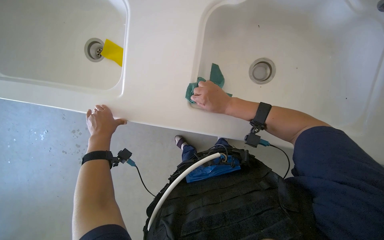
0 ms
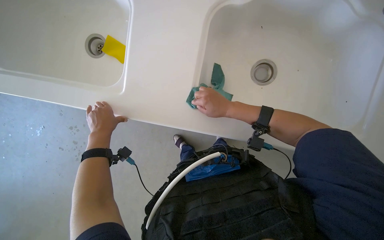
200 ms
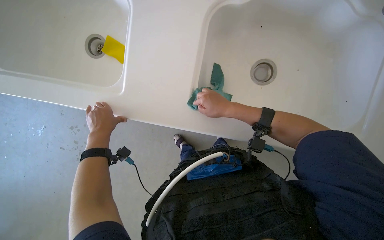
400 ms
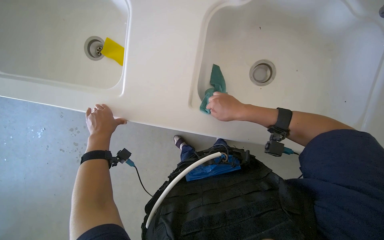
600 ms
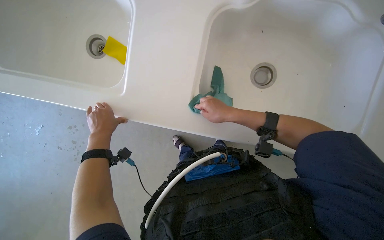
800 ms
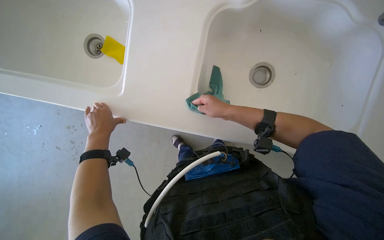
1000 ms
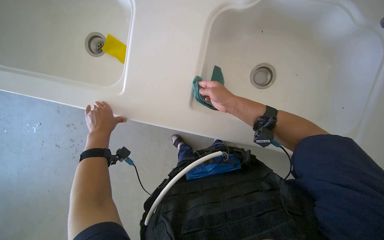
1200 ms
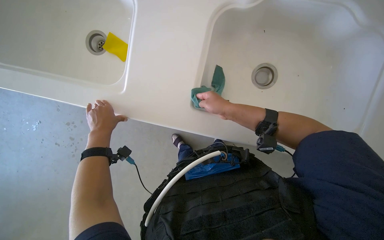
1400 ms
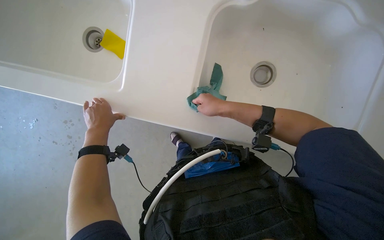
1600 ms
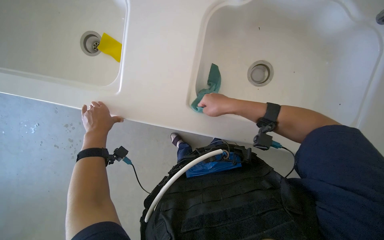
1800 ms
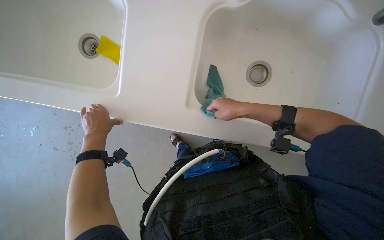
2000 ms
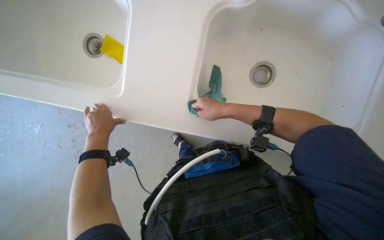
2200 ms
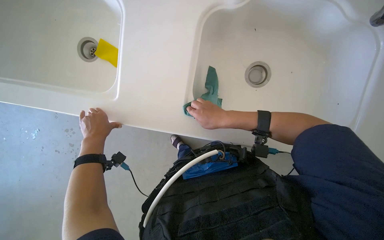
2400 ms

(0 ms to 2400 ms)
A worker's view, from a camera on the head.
Job: cleaning kitchen.
The whole recording: Wiping kitchen counter and sinks. The worker wipes the kitchen counter and around the sinks with a cloth.
0 ms - 2400 ms: The hands stay close to where they were, moving slightly.

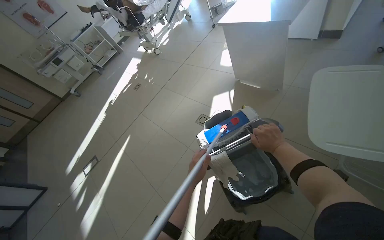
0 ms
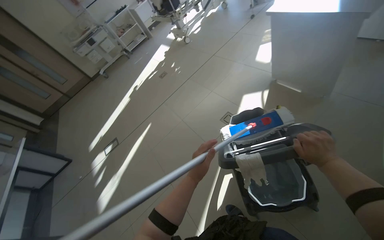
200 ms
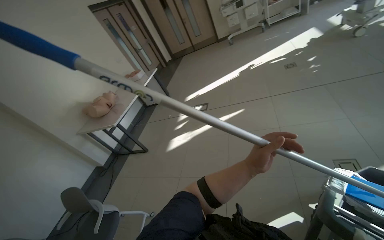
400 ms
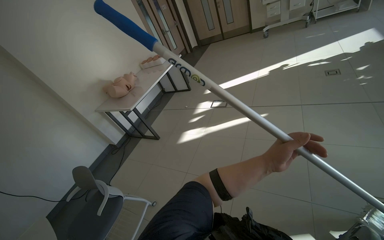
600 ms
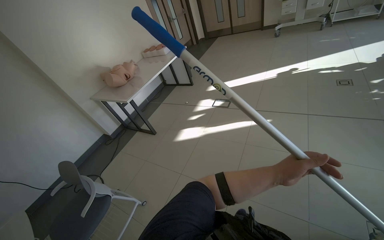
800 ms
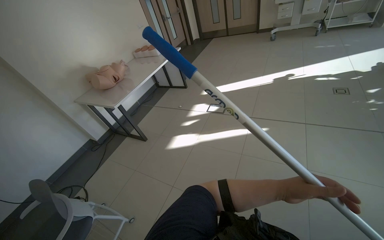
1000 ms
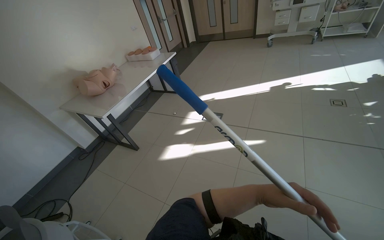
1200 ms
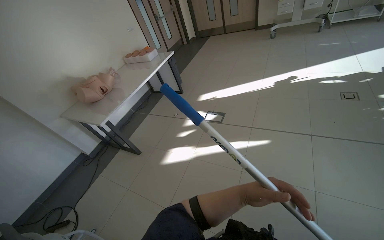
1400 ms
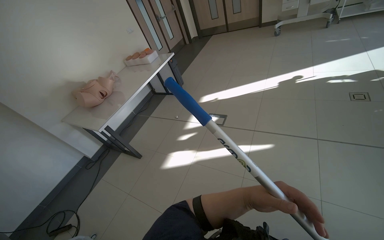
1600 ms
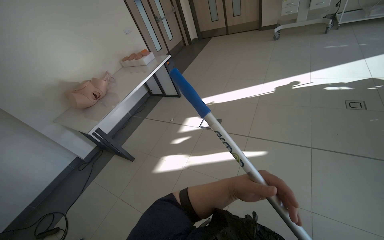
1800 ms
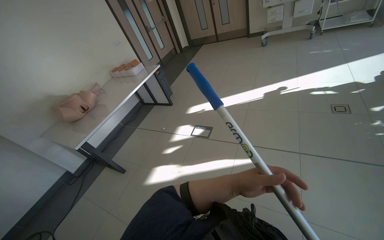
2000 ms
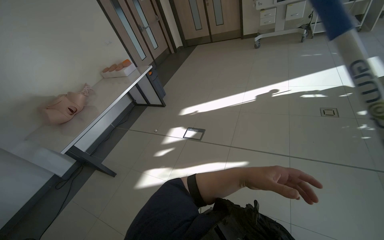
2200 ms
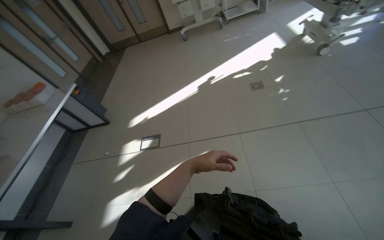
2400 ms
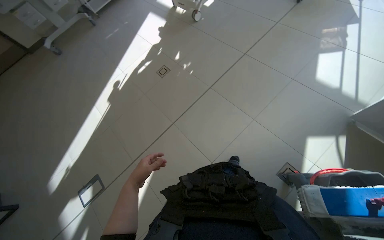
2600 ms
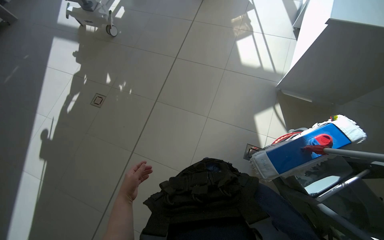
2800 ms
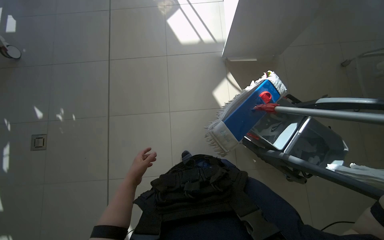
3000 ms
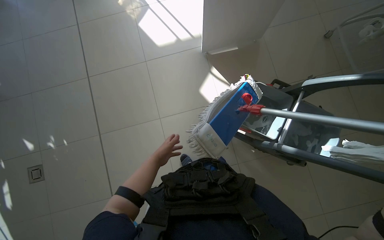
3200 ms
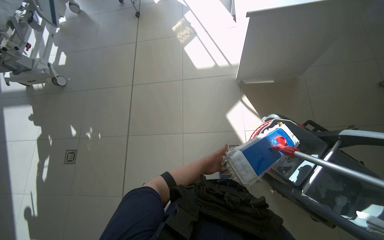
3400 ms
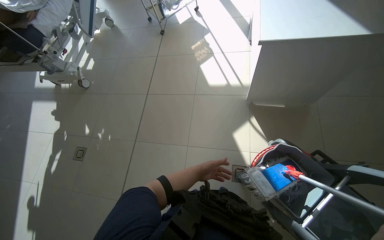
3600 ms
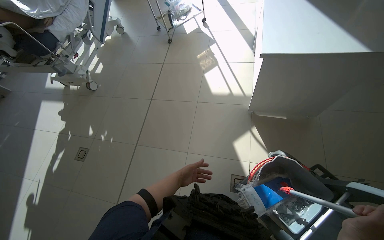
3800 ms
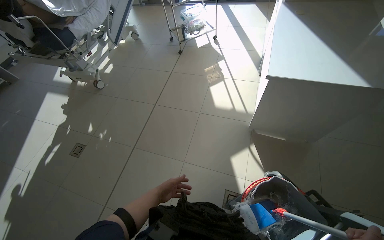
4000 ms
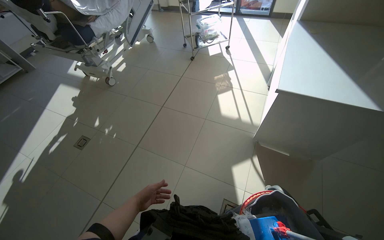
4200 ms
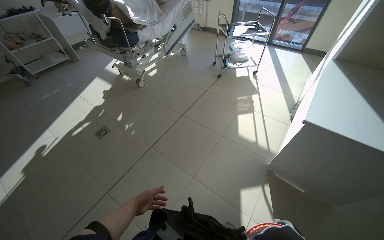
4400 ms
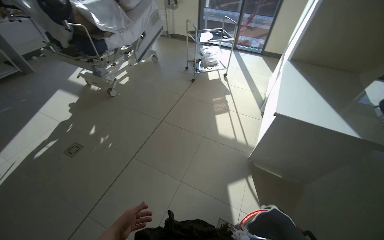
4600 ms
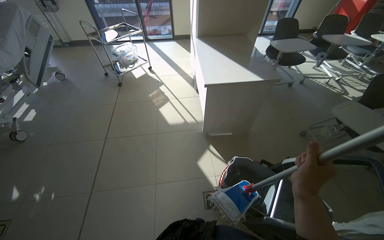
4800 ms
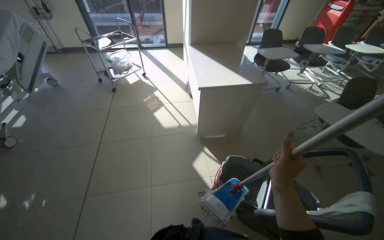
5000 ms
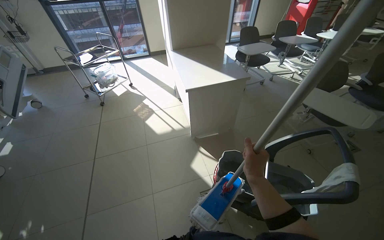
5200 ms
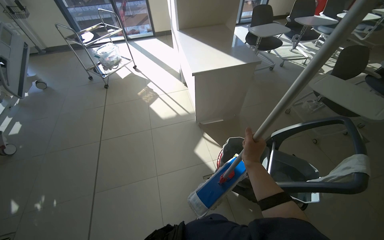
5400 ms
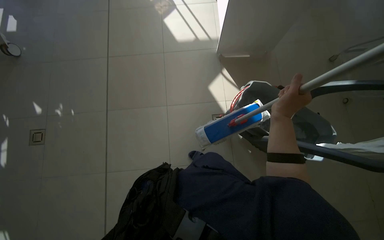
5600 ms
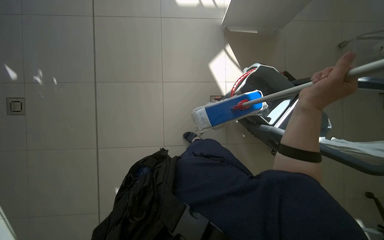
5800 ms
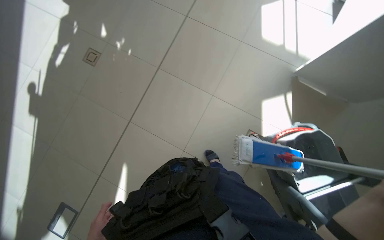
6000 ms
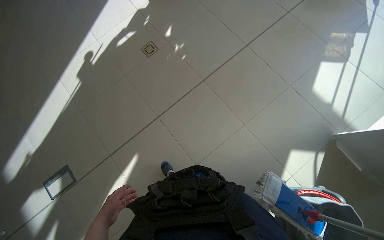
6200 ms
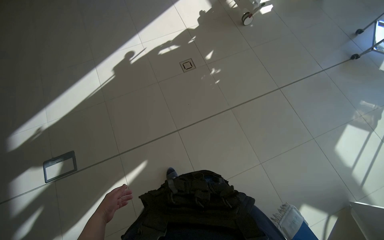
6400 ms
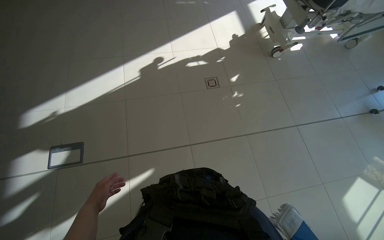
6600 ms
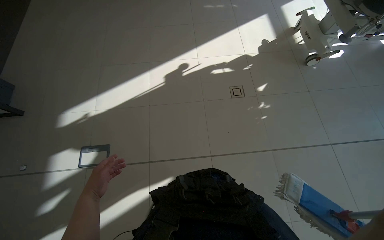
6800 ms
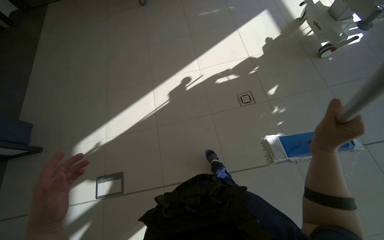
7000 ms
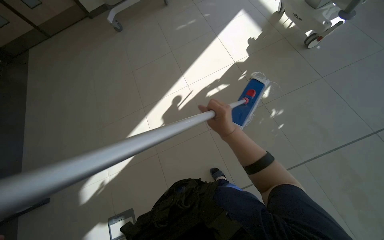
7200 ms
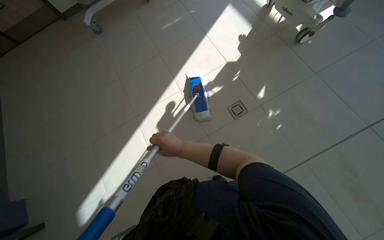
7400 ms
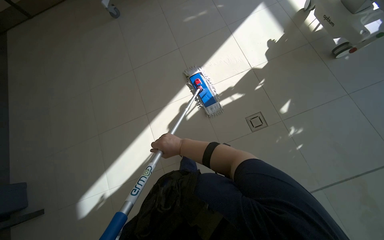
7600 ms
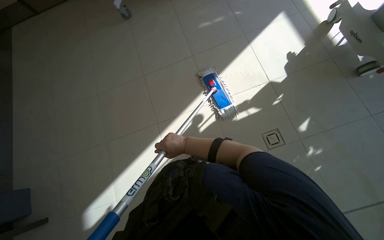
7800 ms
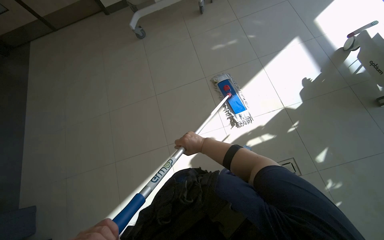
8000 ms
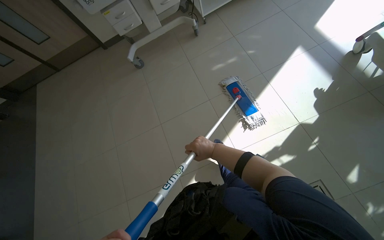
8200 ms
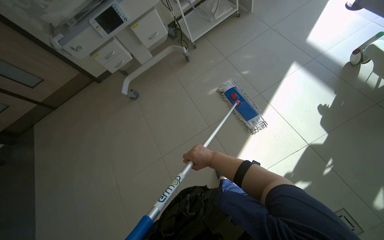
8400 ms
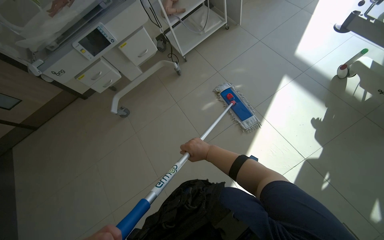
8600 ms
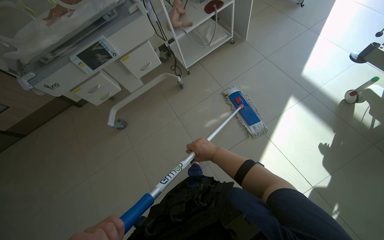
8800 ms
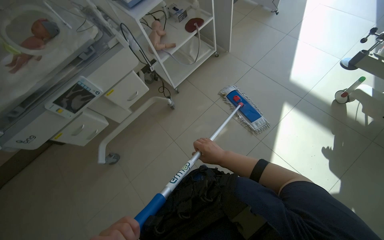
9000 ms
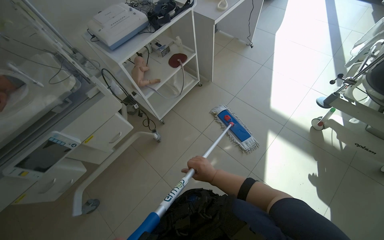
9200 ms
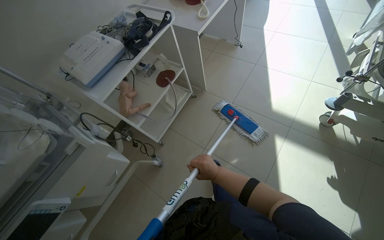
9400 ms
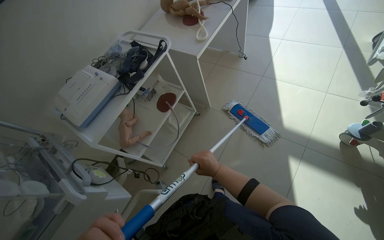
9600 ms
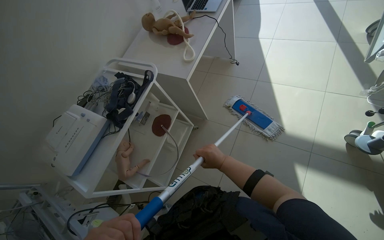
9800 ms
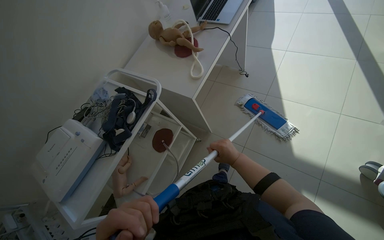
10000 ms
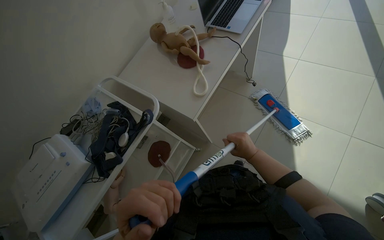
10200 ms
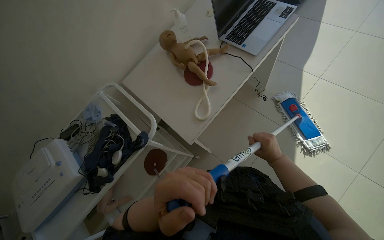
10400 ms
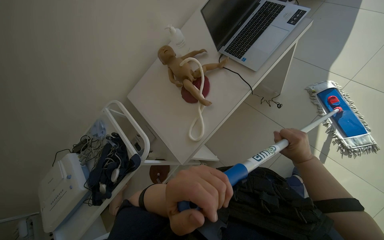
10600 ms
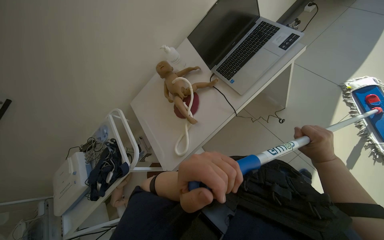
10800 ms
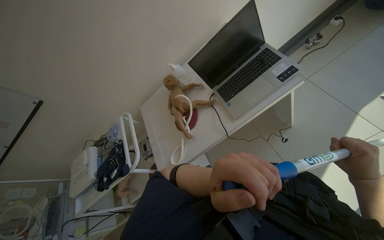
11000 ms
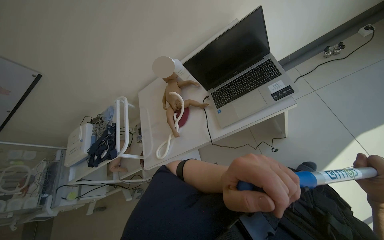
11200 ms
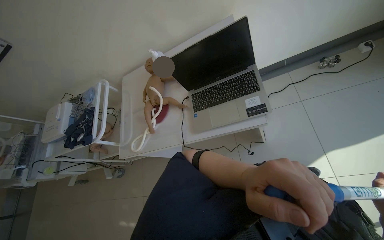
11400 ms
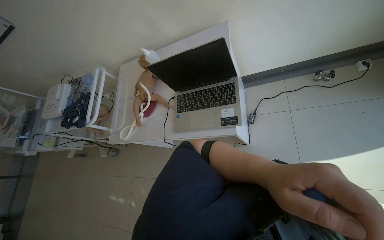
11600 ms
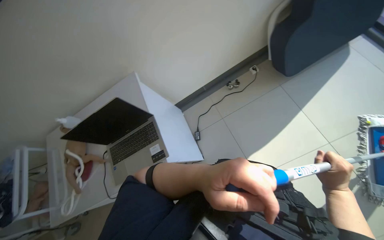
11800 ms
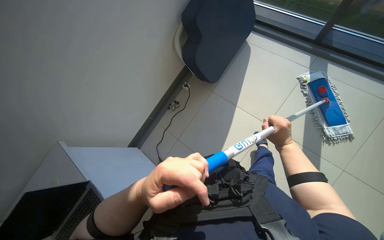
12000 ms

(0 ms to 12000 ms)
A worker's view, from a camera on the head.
Job: mopping floor.
The whole recording: Mopping the room floor. The worker mops the tiled floor in the room, moving around furniture and equipment.
0 ms - 1600 ms: The camera travels roughly 1 m. The wearer's head swings some 70 degrees to the left. The view tilts about 20 degrees downward.
1600 ms - 3000 ms: The head travels roughly 60 cm. The wearer looks roughly 120 degrees further to the right.
3000 ms - 4400 ms: The head rotates roughly 40 degrees to the left. The view tips upward by roughly 25 degrees.
4400 ms - 6000 ms: The view pans to the right by roughly 30 degrees. The view tips downward by some 35 degrees.
6000 ms - 7600 ms: The wearer moves approximately 1 m. The head turns to the left by some 40 degrees.
7600 ms - 9000 ms: The head travels roughly 1.5 m. The view tilts roughly 15 degrees upward.
9000 ms - 10400 ms: The camera travels some 1 m.
10400 ms - 12000 ms: The camera is carried approximately 1.5 m. The view tips downward by approximately 15 degrees.

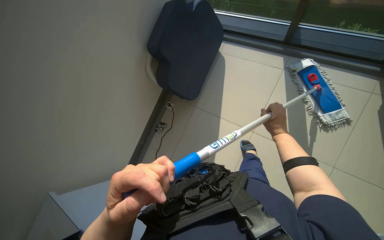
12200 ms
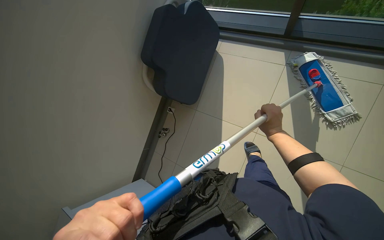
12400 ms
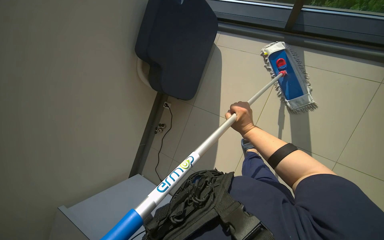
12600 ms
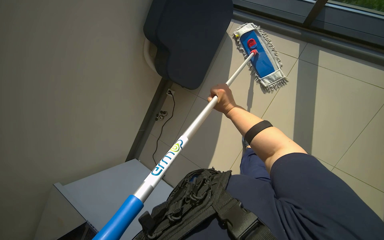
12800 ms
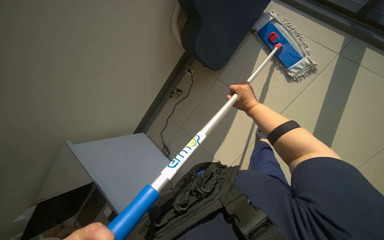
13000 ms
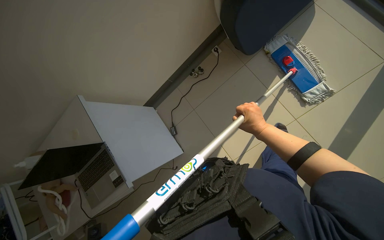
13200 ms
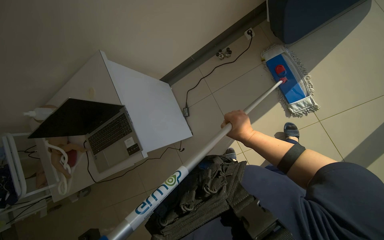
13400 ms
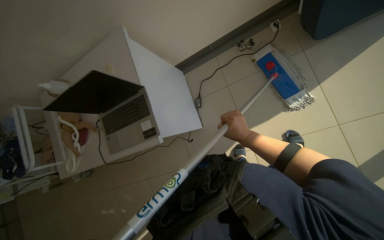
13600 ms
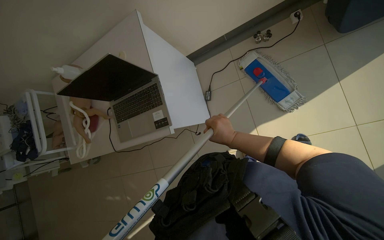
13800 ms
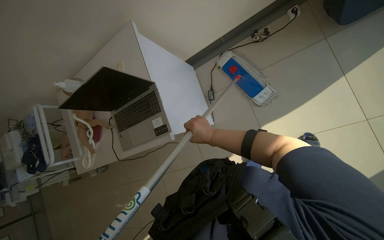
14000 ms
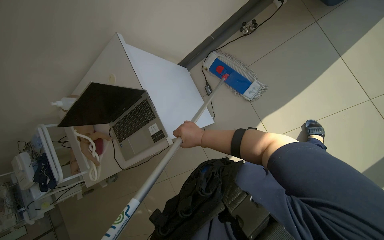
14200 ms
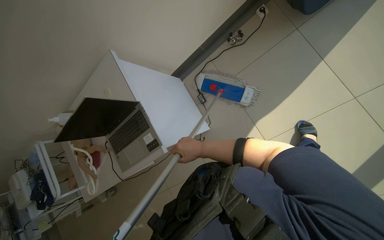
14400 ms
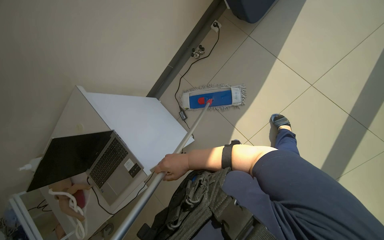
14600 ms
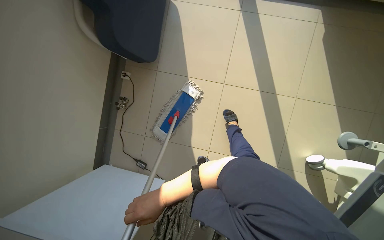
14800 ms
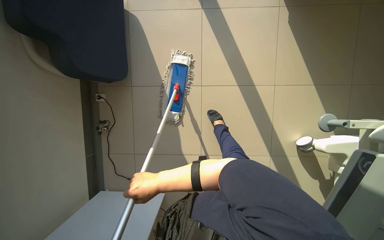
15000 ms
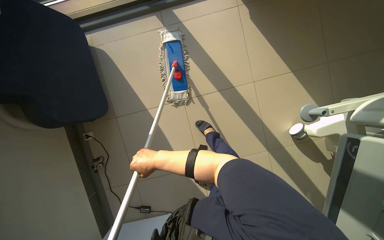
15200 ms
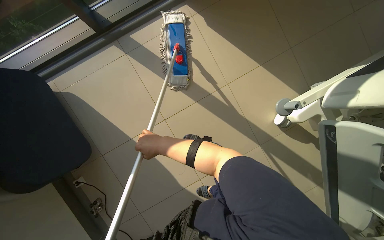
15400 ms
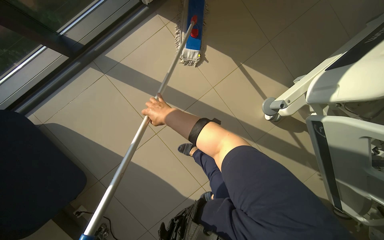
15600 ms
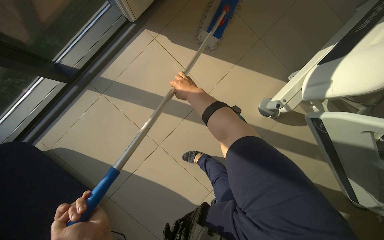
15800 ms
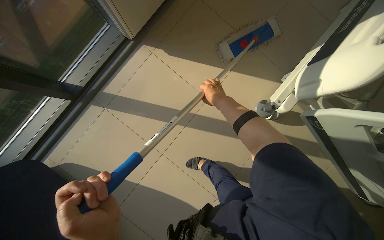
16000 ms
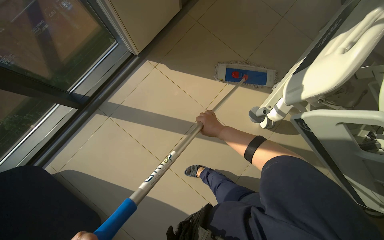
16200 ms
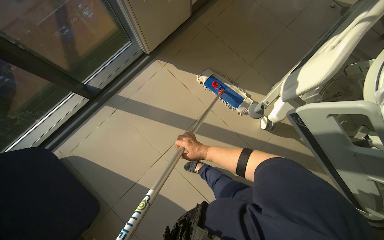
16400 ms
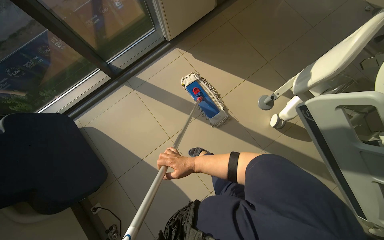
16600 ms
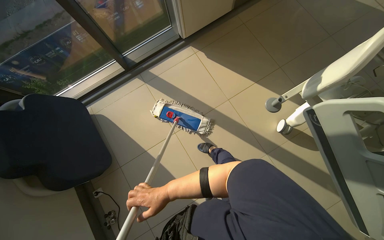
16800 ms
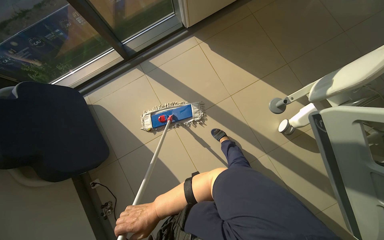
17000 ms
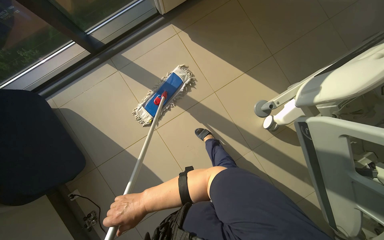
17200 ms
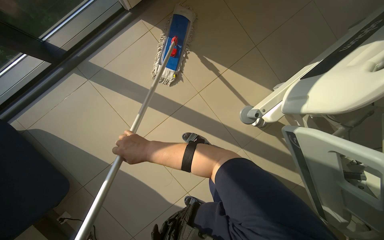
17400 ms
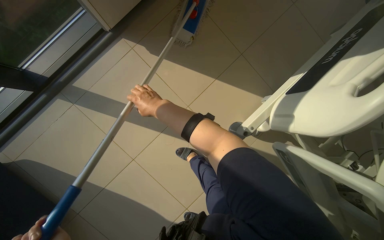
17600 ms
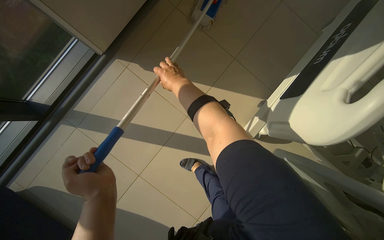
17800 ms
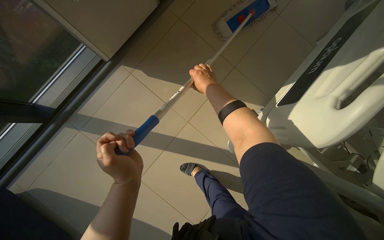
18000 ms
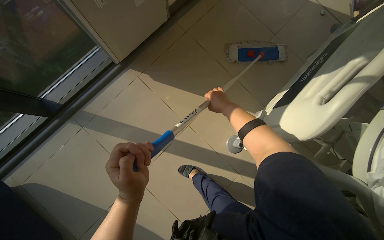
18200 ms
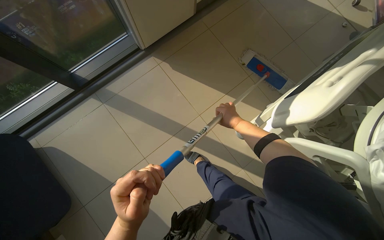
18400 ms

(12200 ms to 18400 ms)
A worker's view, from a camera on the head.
Job: mopping floor.
The whole recording: Mopping the room floor. The worker mops the tiled floor in the room, moving around furniture and equipment.
13800 ms - 15400 ms: The head travels approximately 60 cm. The wearer's head swings about 100 degrees to the right. The view tips upward by about 20 degrees.
15400 ms - 16800 ms: The wearer looks about 15 degrees further upward. The right hand is displaced down the picture by approximately 20 cm.
16800 ms - 18400 ms: The right hand goes up and down the picture, approximately 40 cm each way, reversing 2 times.
